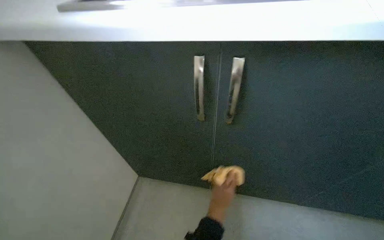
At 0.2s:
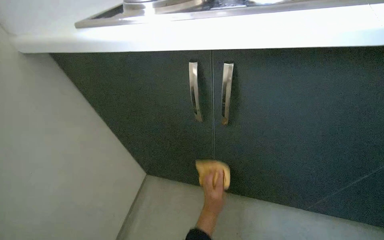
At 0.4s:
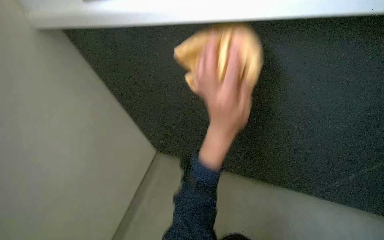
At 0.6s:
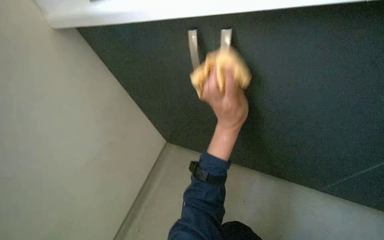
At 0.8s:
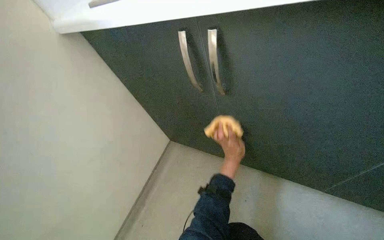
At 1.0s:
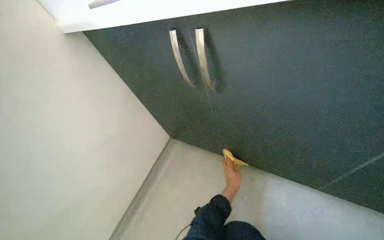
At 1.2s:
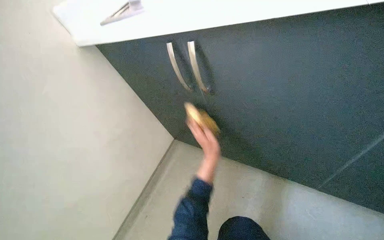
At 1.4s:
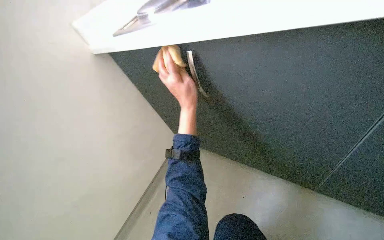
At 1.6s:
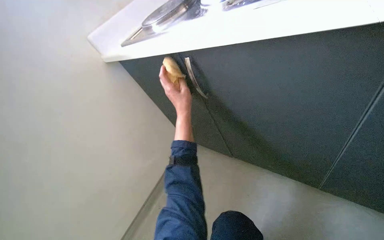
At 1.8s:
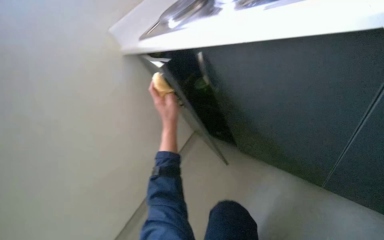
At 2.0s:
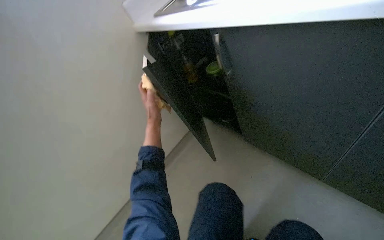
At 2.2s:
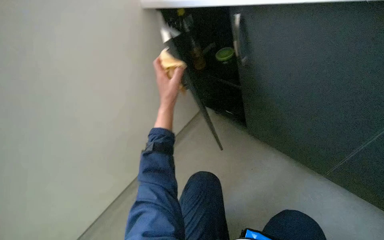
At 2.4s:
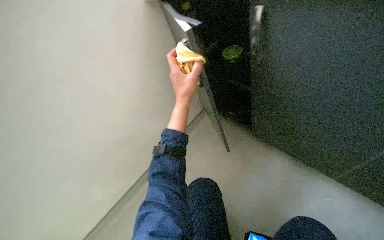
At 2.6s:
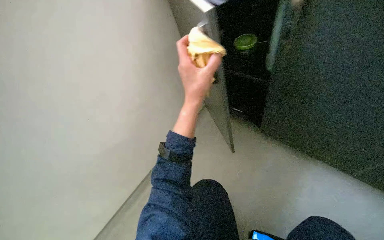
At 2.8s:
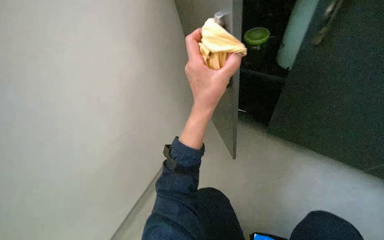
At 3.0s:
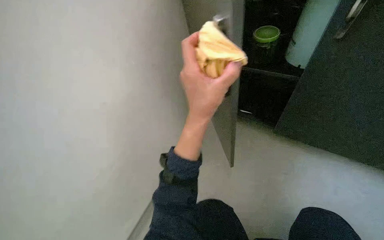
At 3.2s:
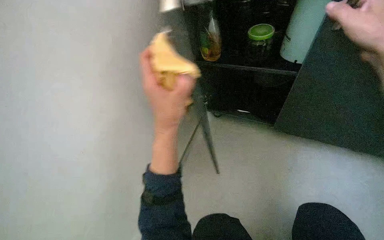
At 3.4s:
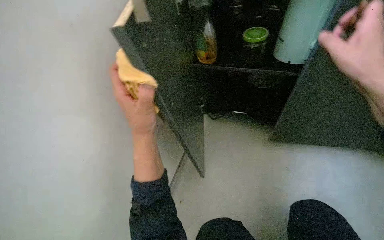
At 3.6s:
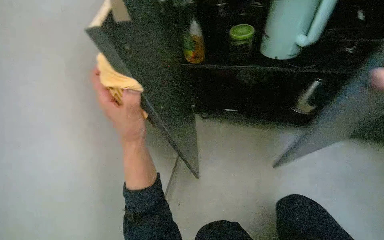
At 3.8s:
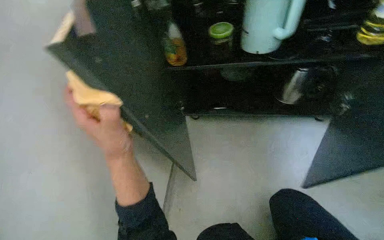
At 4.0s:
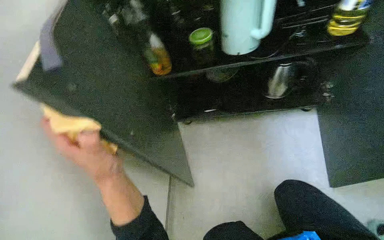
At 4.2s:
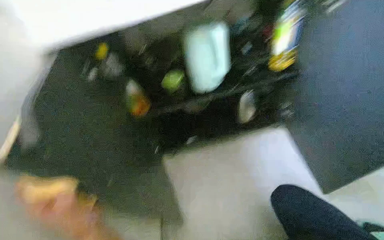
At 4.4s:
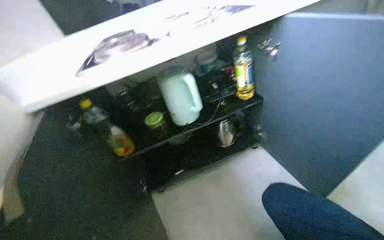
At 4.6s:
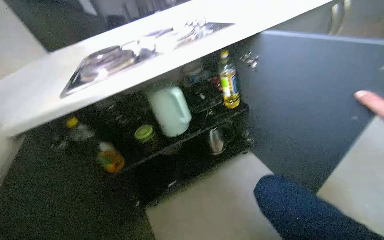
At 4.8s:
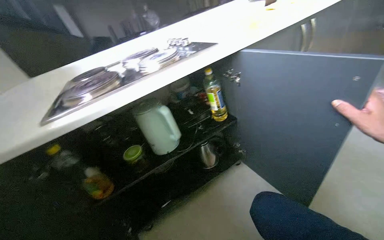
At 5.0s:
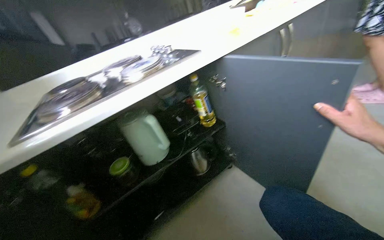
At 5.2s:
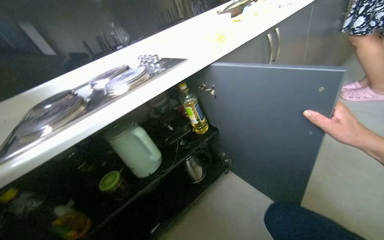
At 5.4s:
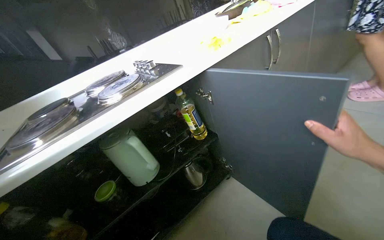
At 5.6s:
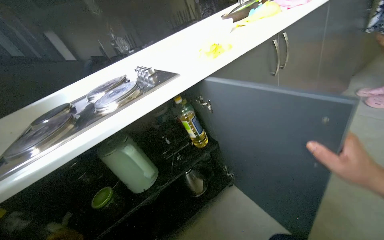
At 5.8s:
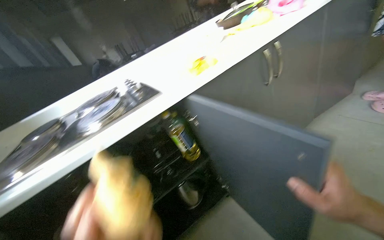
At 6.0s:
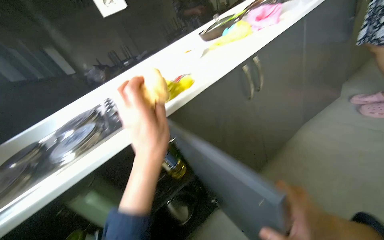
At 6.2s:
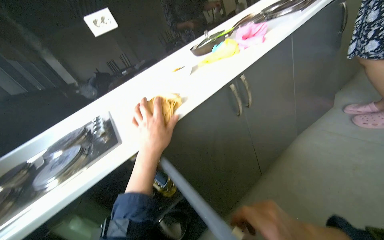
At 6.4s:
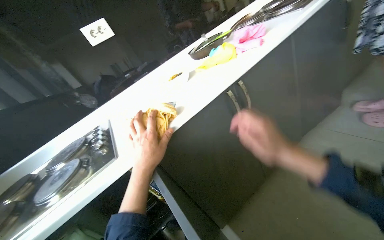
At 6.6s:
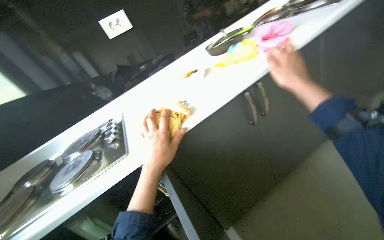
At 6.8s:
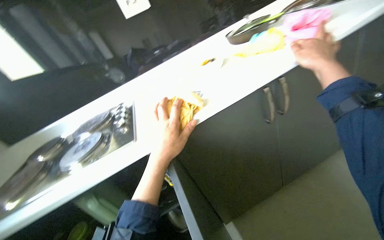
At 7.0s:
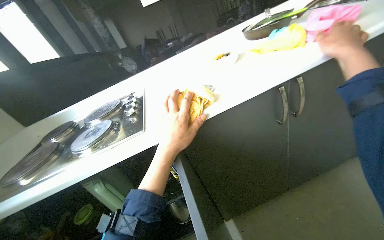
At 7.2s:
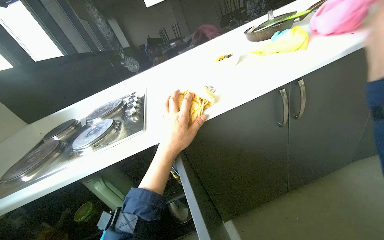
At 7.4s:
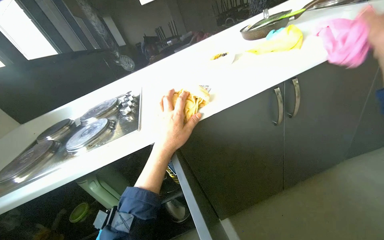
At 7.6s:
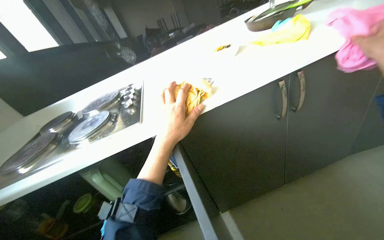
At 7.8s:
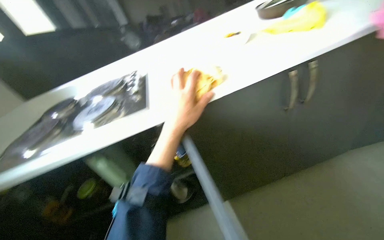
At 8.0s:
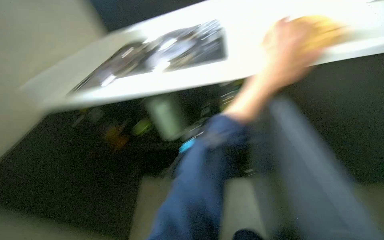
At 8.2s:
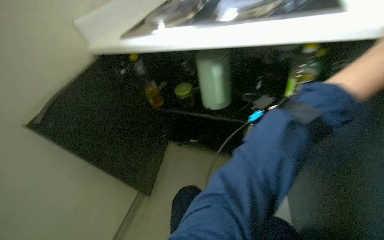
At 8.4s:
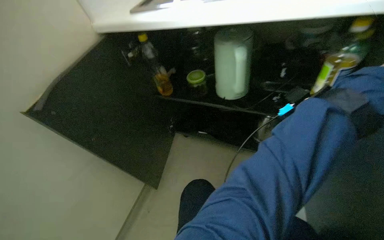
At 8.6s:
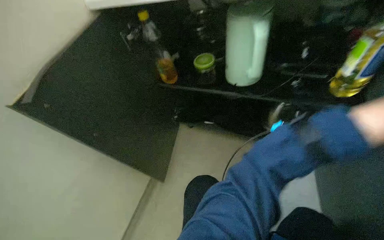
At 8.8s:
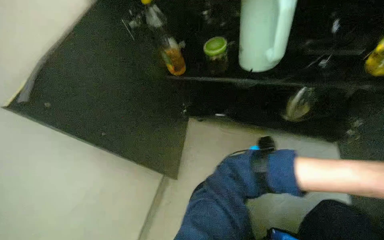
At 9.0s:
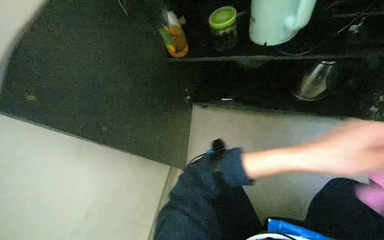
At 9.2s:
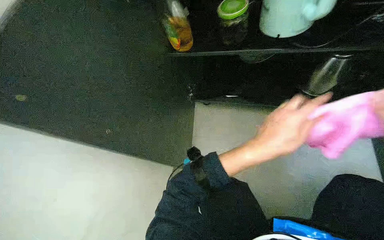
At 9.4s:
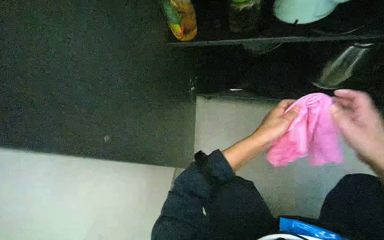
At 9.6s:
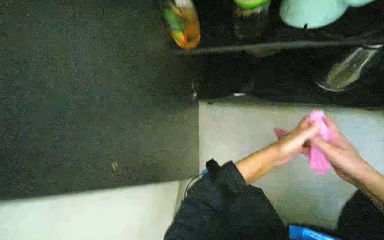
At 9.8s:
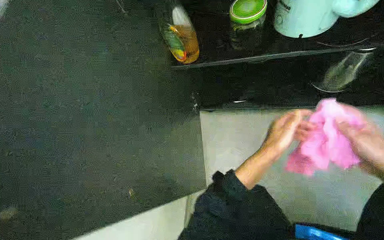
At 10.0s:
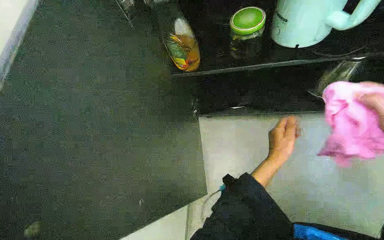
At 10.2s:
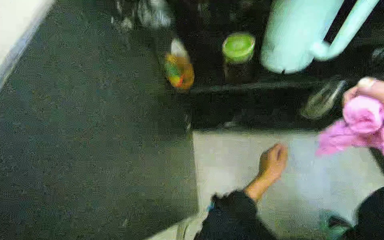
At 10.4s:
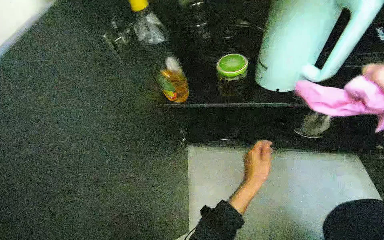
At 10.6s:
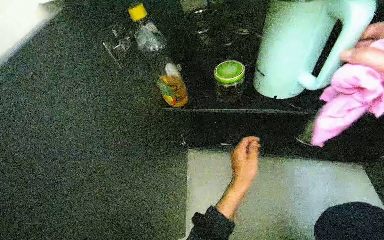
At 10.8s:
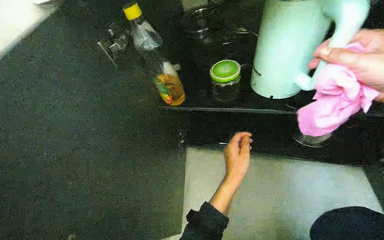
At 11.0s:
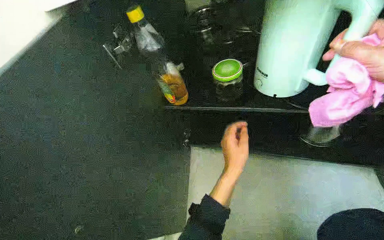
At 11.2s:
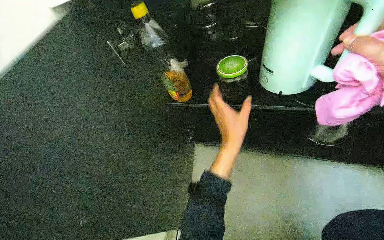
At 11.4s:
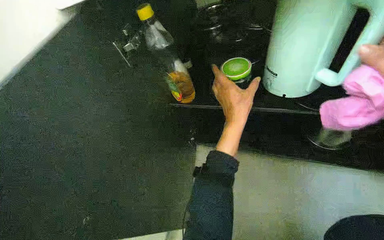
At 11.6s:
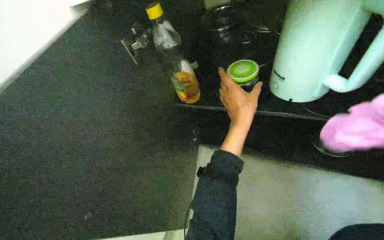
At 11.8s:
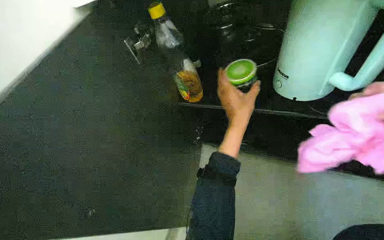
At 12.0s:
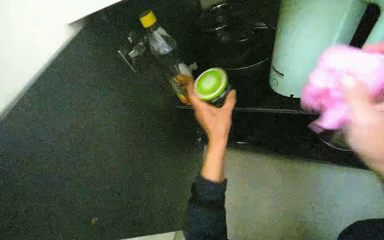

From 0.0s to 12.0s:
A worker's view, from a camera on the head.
Job: cleaning kitchen.
The whole recording: Cleaning kitchen cabinets and counter. The worker wipes the kitchen cabinets and counter surfaces with a cloth.
From 0.0s to 1.6s: The left hand swings up and down the picture, approximately 40 cm each way, with 2 reversals.
From 3.0s to 4.4s: The wearer looks about 40 degrees further to the right. The view tips upward by roughly 25 degrees.
From 6.0s to 7.6s: The head turns to the left by approximately 20 degrees. The left hand goes some 10 cm farther from the camera.
From 7.6s to 9.0s: The head travels about 40 cm. The head rotates approximately 35 degrees to the left. The wearer looks some 40 degrees further downward.

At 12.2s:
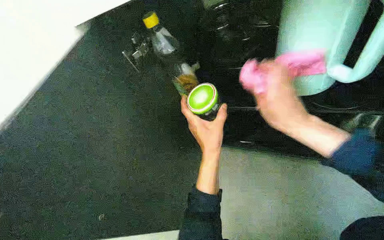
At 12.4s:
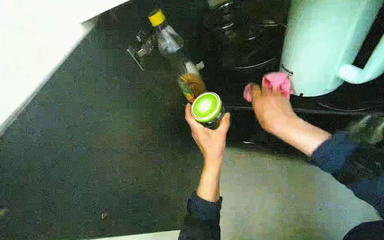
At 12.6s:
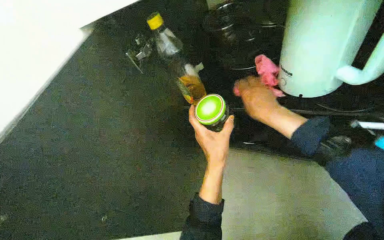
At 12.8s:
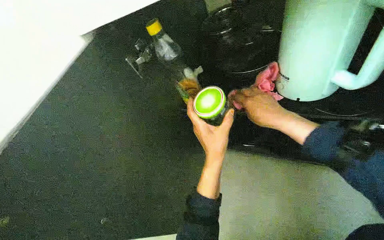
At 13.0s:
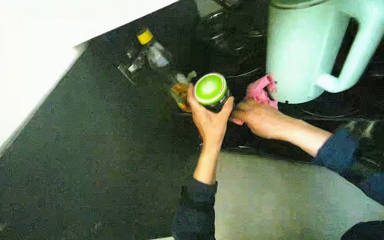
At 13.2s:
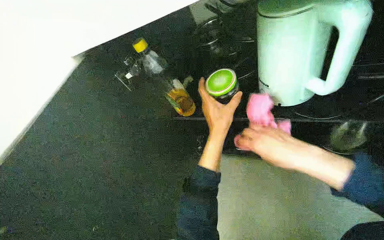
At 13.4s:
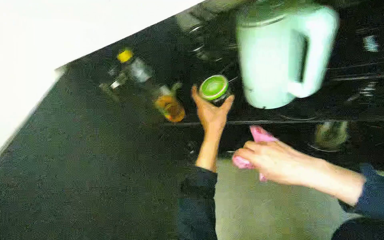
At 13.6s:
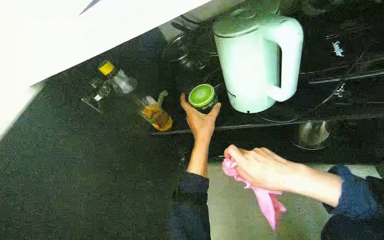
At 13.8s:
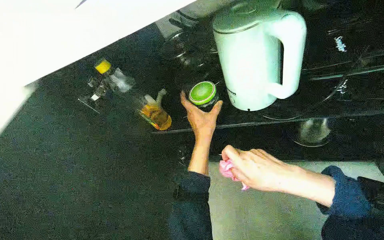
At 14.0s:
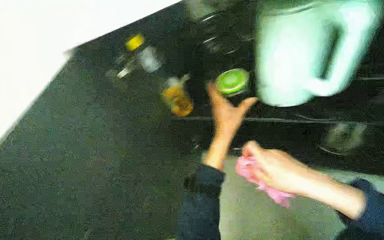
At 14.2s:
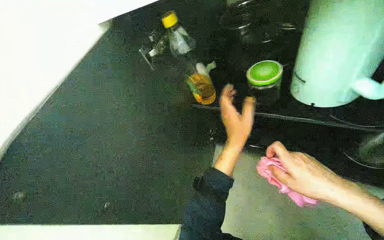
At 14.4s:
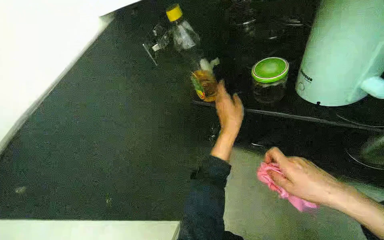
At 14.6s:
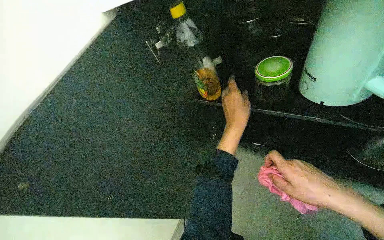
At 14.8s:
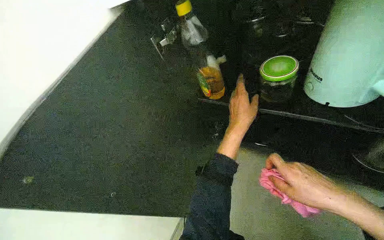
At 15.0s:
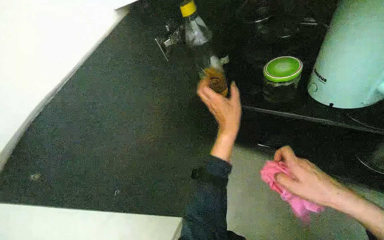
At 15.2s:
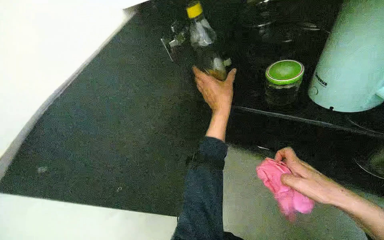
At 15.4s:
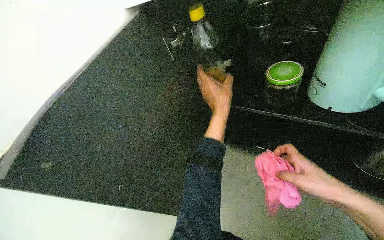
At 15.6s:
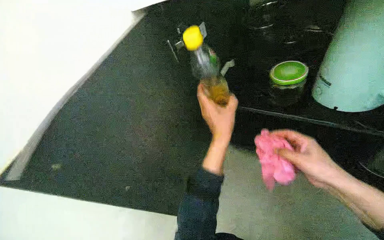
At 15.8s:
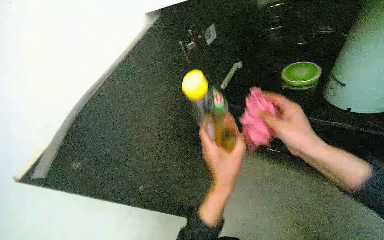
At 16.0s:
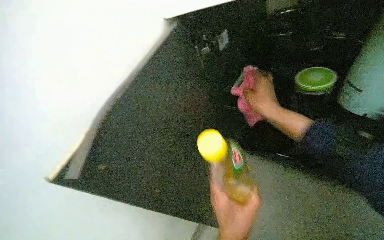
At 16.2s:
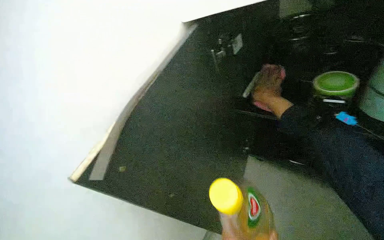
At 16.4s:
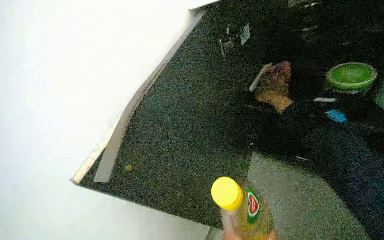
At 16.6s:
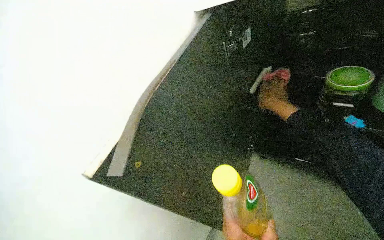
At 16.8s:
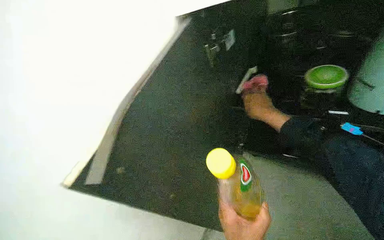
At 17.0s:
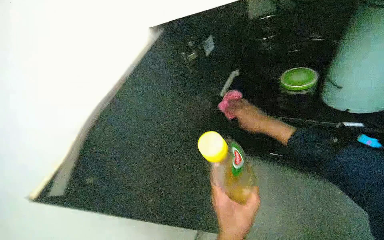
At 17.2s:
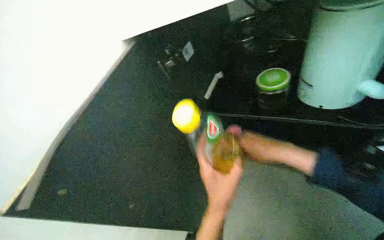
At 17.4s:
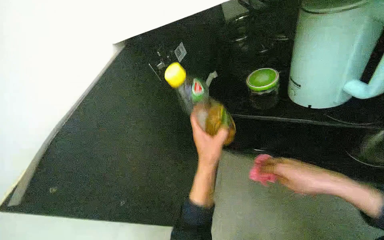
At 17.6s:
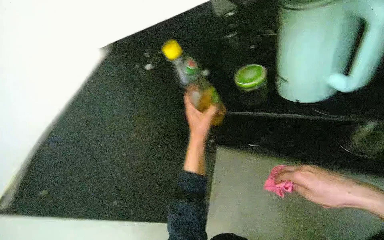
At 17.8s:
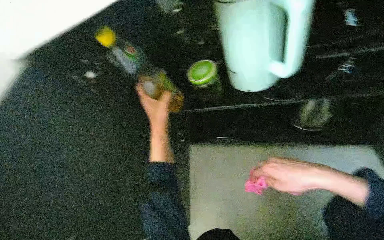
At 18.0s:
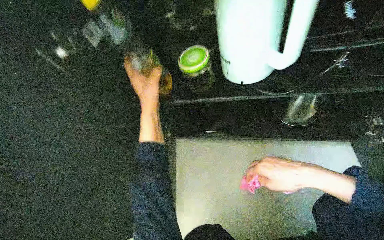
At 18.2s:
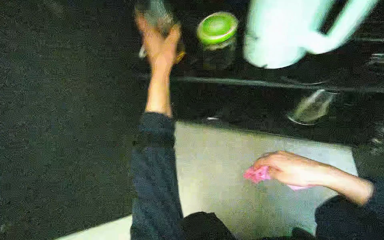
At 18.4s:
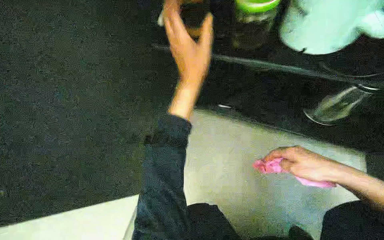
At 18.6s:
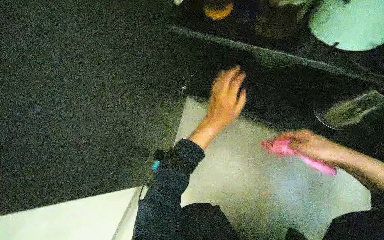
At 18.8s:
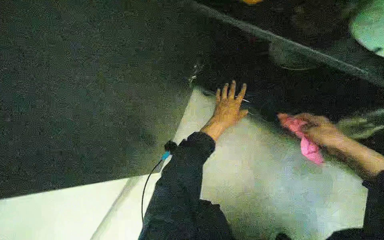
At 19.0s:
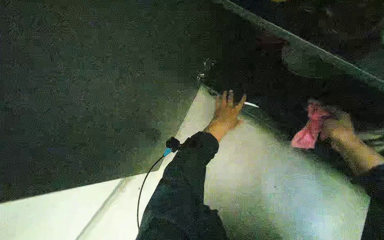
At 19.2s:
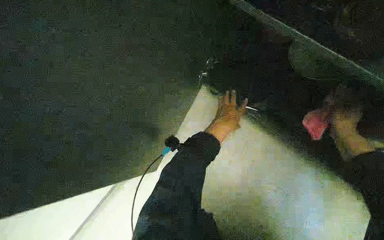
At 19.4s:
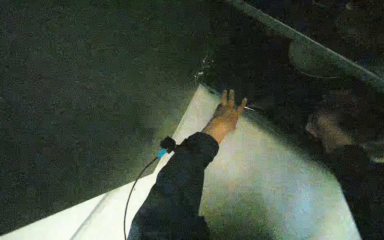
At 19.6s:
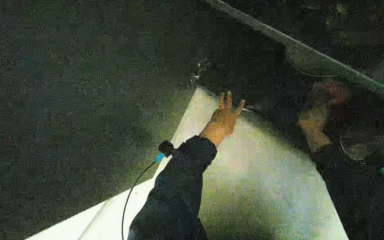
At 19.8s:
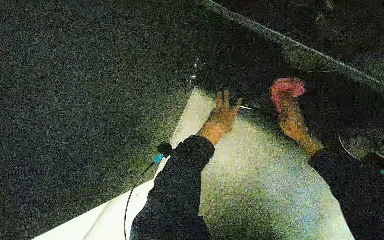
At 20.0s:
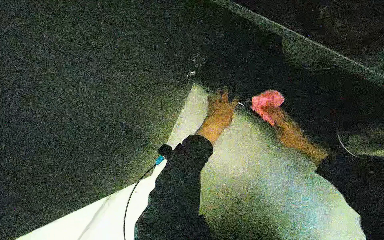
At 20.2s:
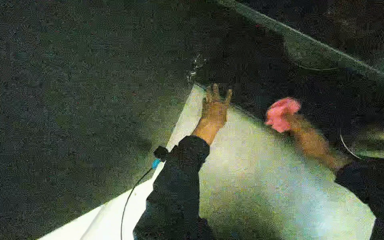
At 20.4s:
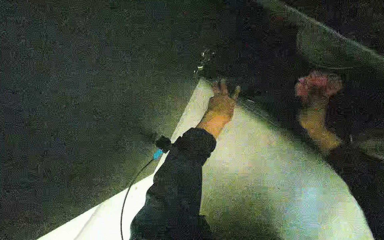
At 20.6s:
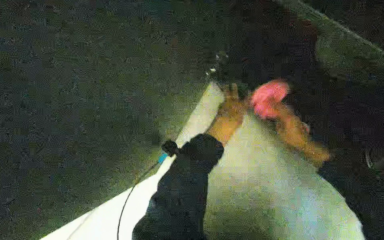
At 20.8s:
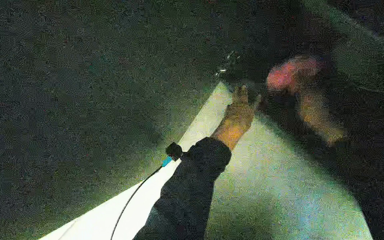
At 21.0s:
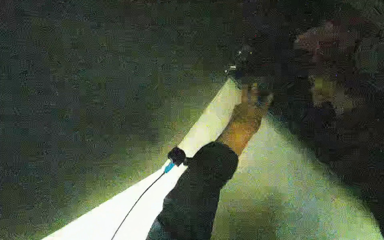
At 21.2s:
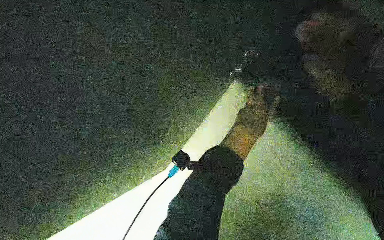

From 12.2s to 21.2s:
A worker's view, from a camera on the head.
Job: cleaning kitchen.
The whole recording: Cleaning kitchen cabinets and counter. The worker wipes the kitchen cabinets and counter surfaces with a cloth.
From 12.2s to 13.8s: The right hand travels down the picture by roughly 10 cm.
From 13.8s to 15.2s: The wearer's head swings about 20 degrees to the left.
From 15.2s to 16.6s: The right hand heads up the picture and farther from the camera, covering roughly 40 cm.
From 16.6s to 18.2s: The right hand is displaced nearer to the camera and down the picture by approximately 35 cm.
From 18.2s to 19.8s: The right hand heads farther from the camera and up the picture, covering about 25 cm, and moves some 30 cm to the right and comes back. Meanwhile the left hand moves farther from the camera and down the picture, roughly 30 cm.
From 19.8s to 21.2s: The camera sweeps to the left, by approximately 15 degrees.
